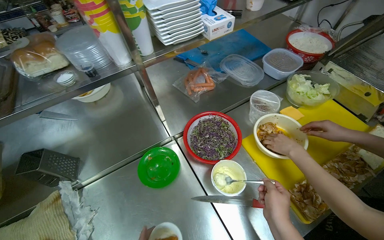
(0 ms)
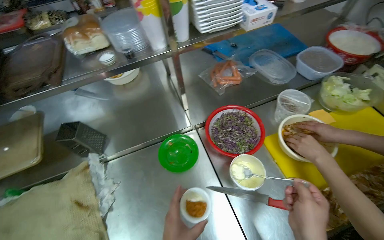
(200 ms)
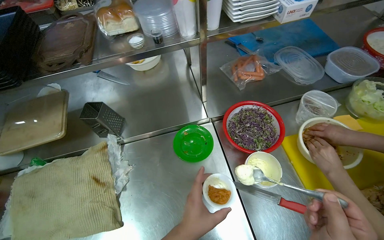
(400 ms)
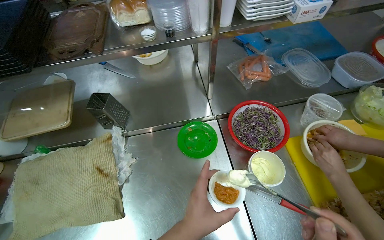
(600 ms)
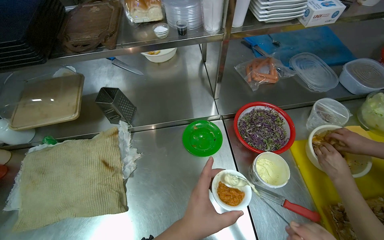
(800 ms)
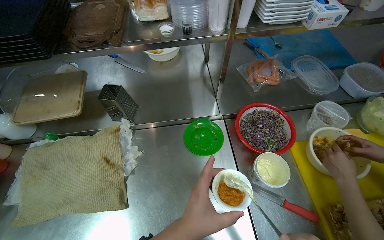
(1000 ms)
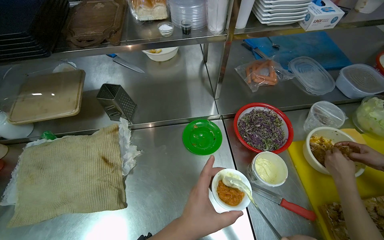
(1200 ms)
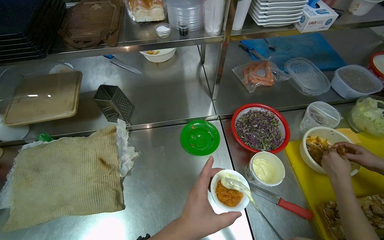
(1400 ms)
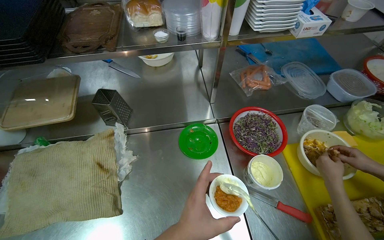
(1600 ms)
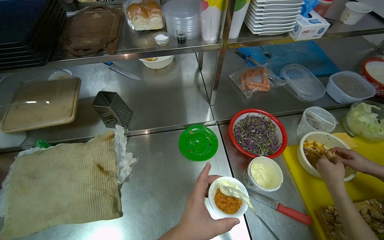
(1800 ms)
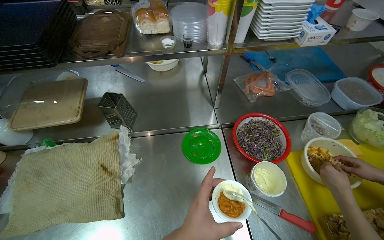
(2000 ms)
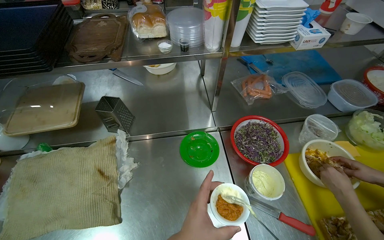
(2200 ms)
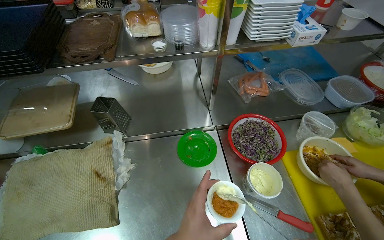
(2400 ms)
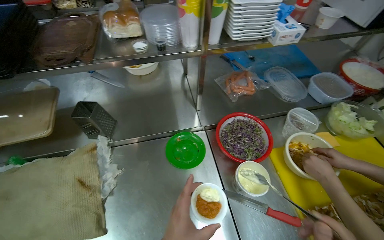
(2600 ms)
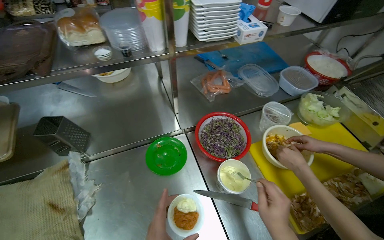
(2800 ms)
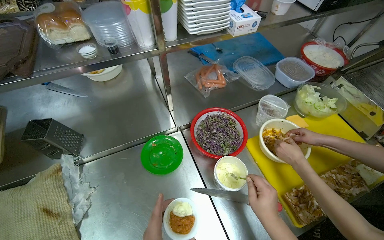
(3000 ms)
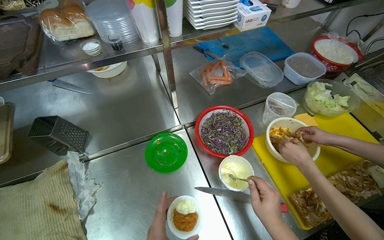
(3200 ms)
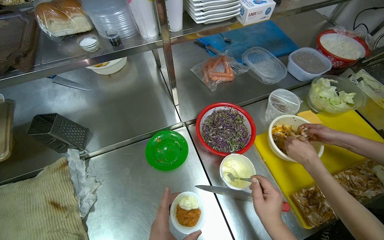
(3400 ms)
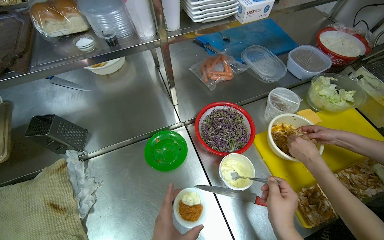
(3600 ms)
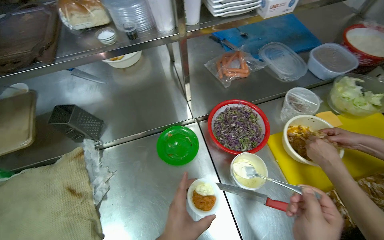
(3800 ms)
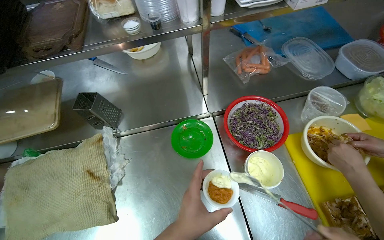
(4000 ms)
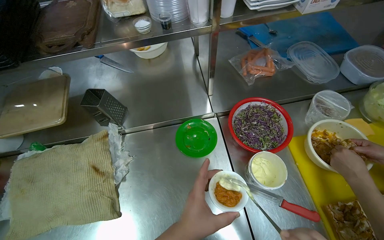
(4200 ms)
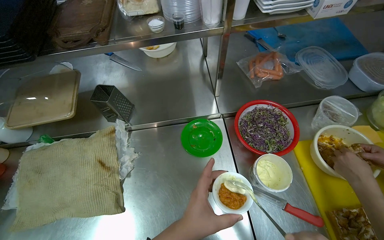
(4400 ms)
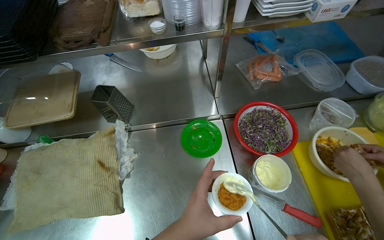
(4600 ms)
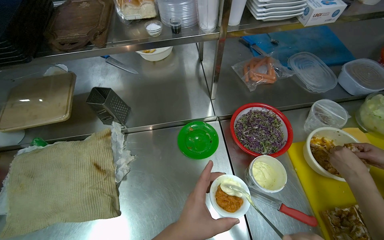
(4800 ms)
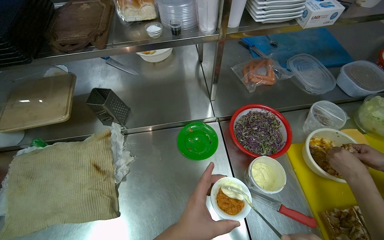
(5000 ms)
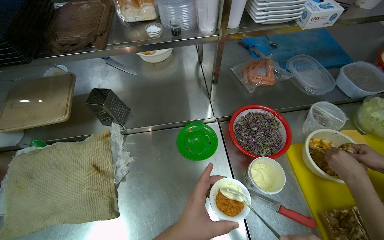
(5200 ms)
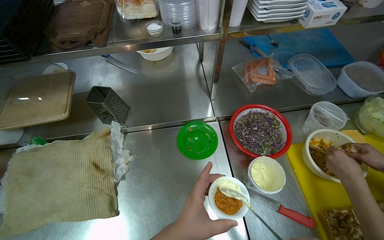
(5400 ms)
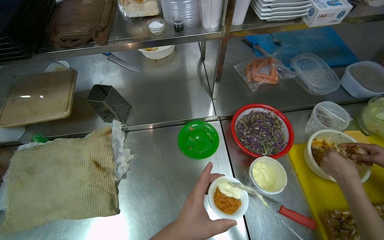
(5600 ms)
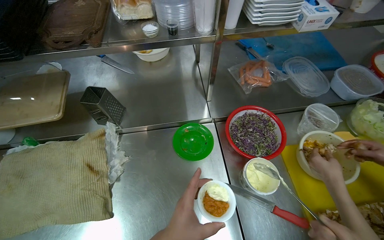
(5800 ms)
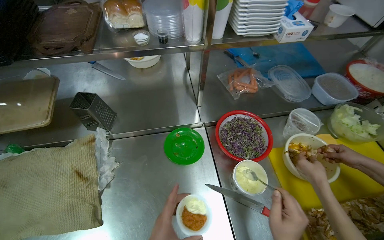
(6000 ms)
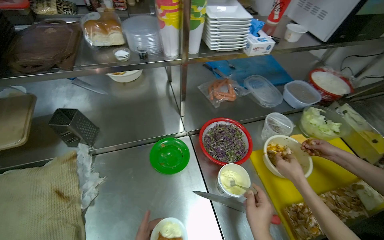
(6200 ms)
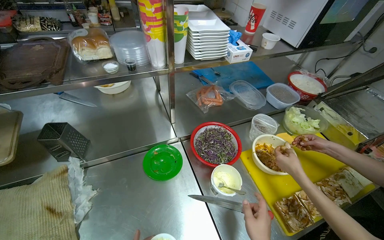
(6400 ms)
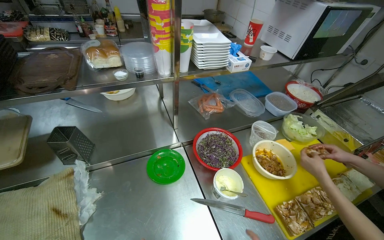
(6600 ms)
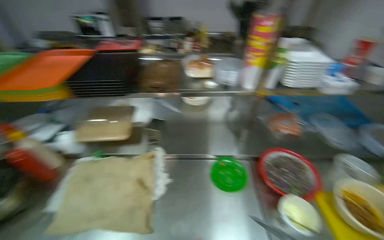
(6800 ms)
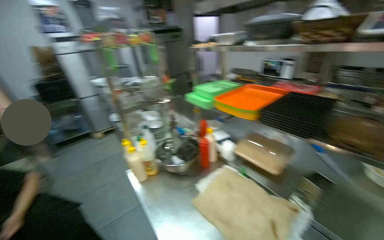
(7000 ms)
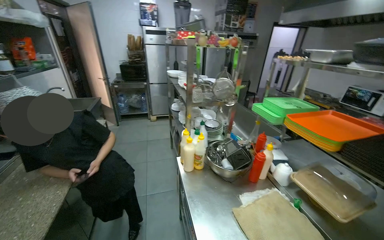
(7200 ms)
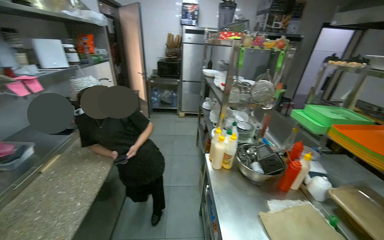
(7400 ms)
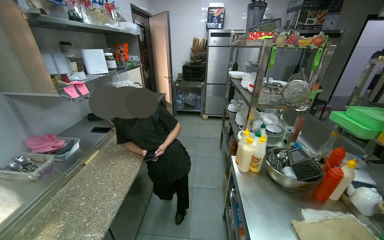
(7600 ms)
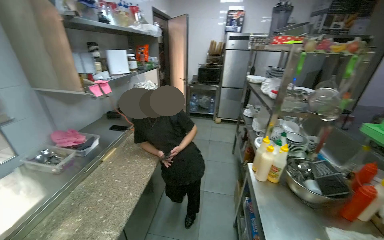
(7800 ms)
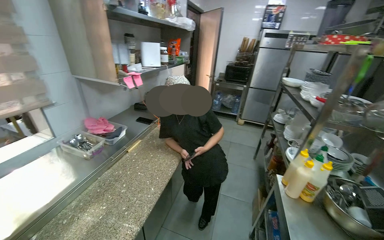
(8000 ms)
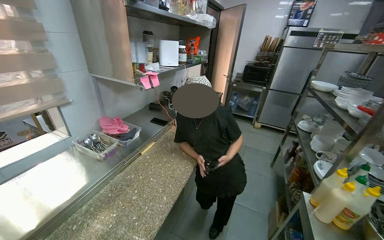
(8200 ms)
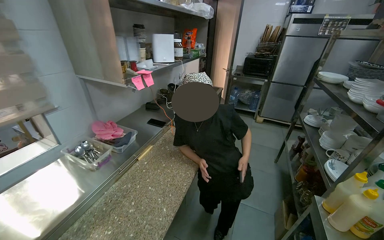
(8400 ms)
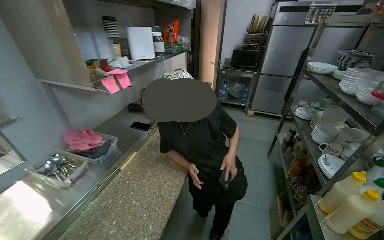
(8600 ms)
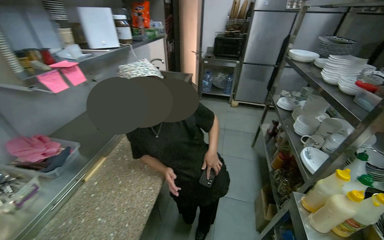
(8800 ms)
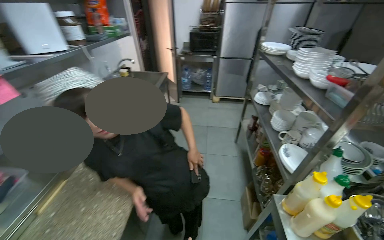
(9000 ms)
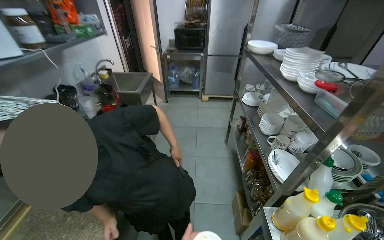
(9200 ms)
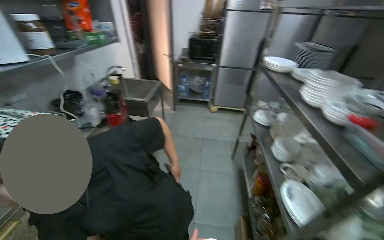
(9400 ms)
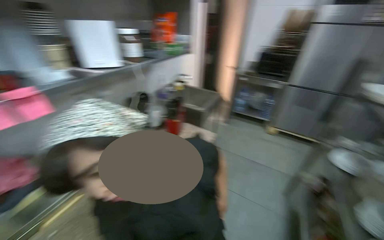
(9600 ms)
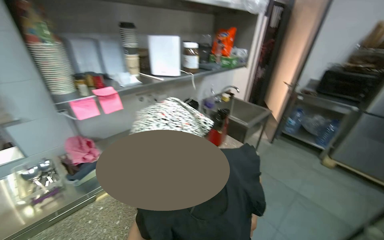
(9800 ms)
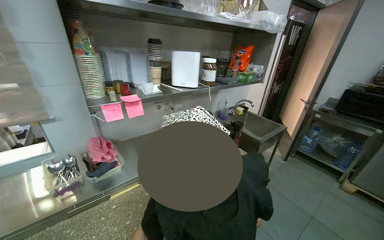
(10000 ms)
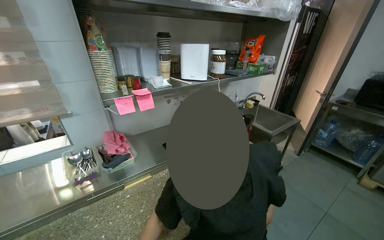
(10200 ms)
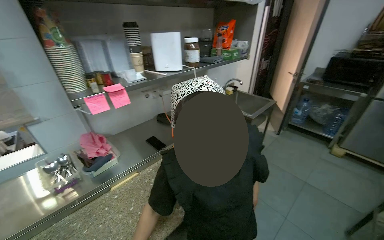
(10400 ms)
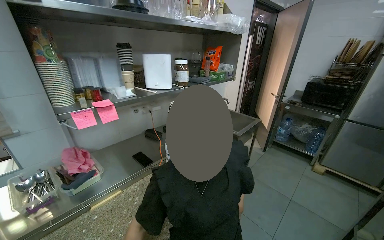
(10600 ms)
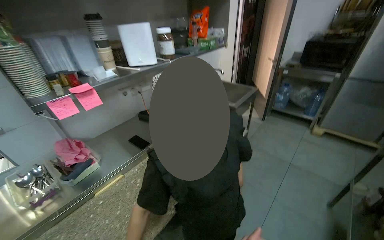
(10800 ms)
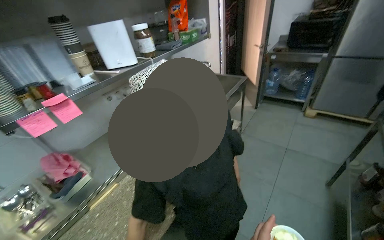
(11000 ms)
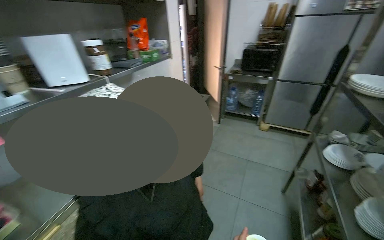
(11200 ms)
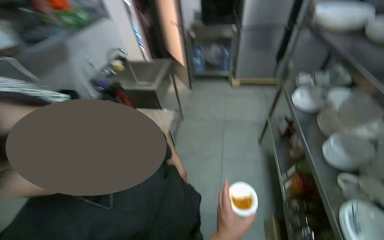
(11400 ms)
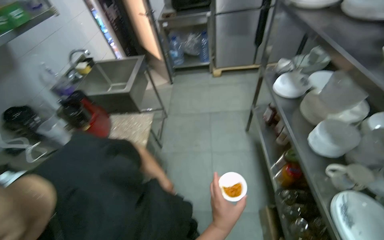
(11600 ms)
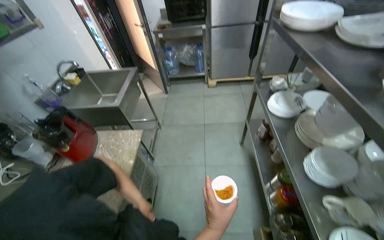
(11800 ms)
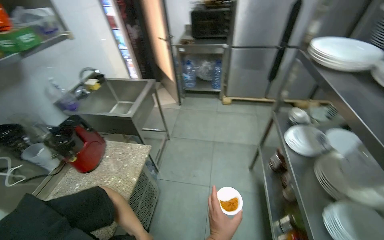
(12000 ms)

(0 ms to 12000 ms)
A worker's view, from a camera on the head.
Job: preparing food.
The whole recording: Preparing side dish in cup. The worker adds sauce to food and places fries into a cup.
3000 ms - 4400 ms: The wearer looks roughly 15 degrees further to the left.
6000 ms - 7600 ms: The camera is carried some 60 cm. The head rotates about 105 degrees to the left. The wearer looks approximately 30 degrees further upward.
7600 ms - 9000 ms: The wearer moves some 60 cm.
9000 ms - 10400 ms: The head rotates some 40 degrees to the left.
10400 ms - 12000 ms: The camera travels some 50 cm. The head turns to the right by roughly 40 degrees.

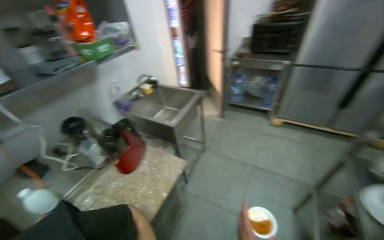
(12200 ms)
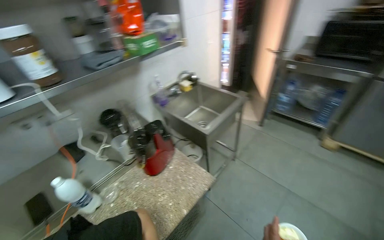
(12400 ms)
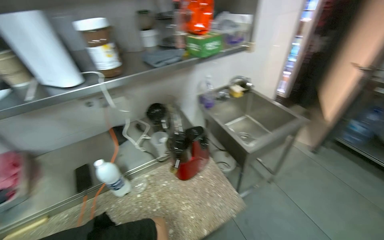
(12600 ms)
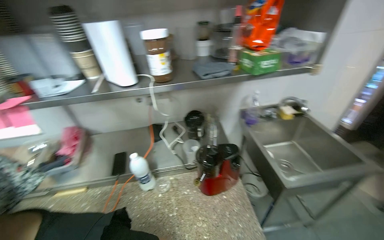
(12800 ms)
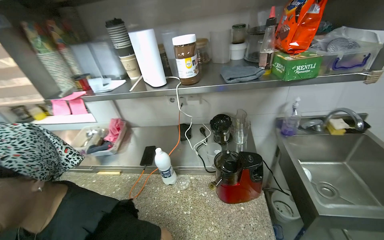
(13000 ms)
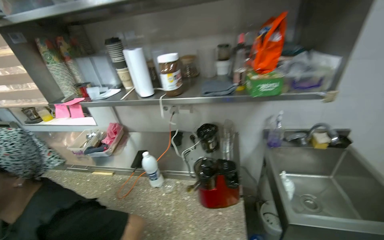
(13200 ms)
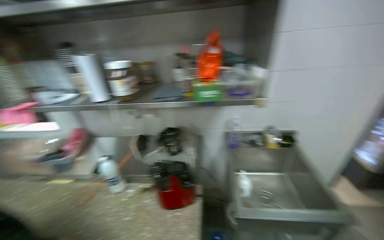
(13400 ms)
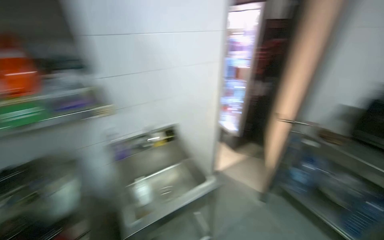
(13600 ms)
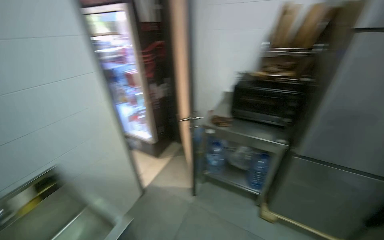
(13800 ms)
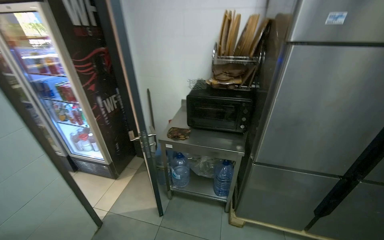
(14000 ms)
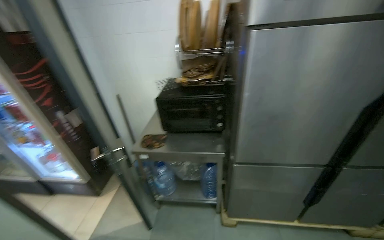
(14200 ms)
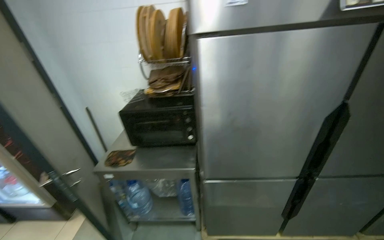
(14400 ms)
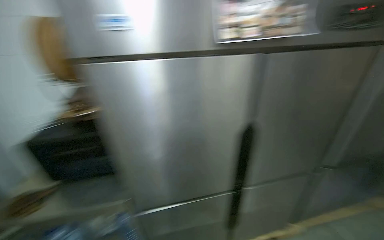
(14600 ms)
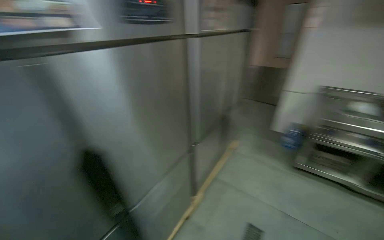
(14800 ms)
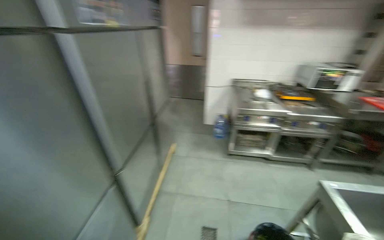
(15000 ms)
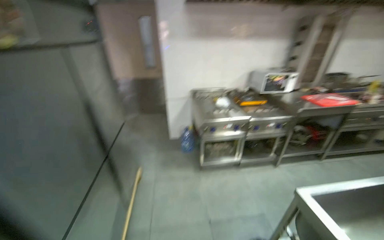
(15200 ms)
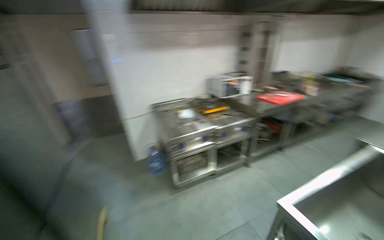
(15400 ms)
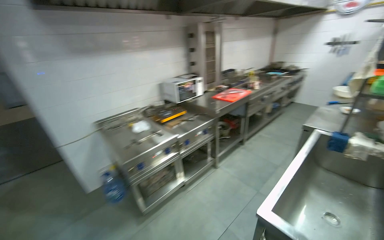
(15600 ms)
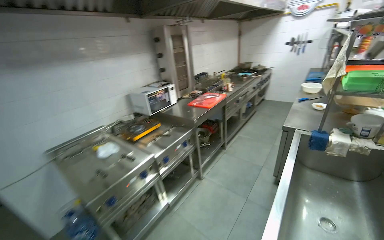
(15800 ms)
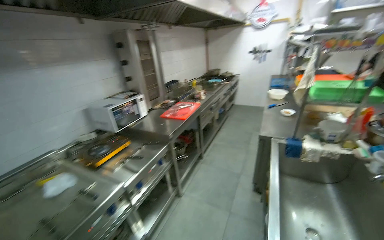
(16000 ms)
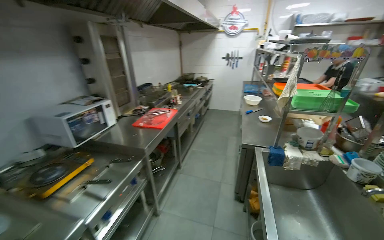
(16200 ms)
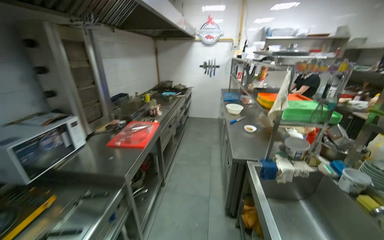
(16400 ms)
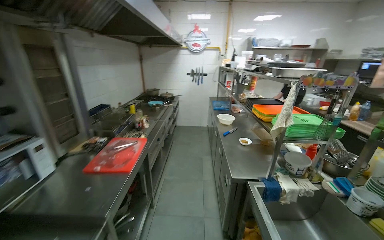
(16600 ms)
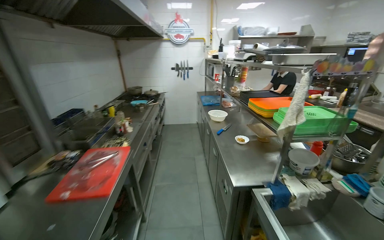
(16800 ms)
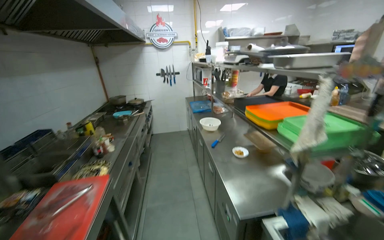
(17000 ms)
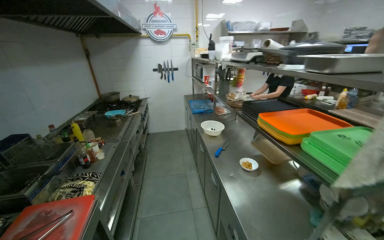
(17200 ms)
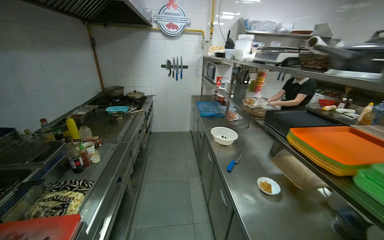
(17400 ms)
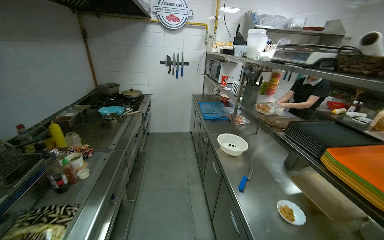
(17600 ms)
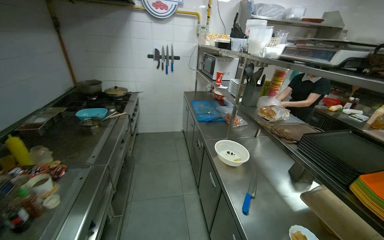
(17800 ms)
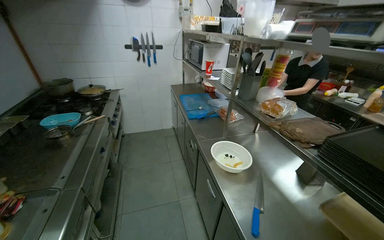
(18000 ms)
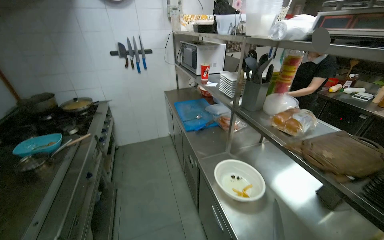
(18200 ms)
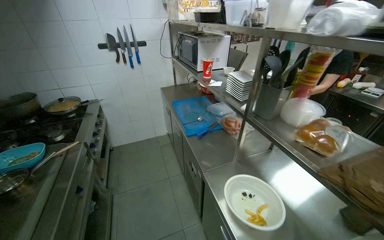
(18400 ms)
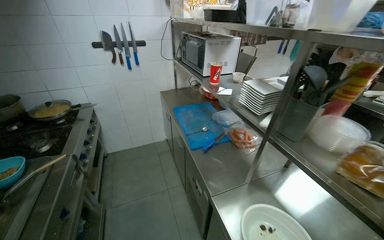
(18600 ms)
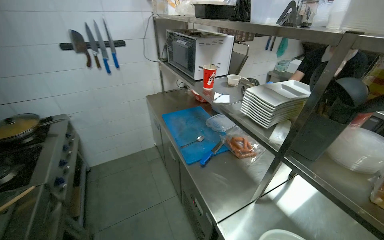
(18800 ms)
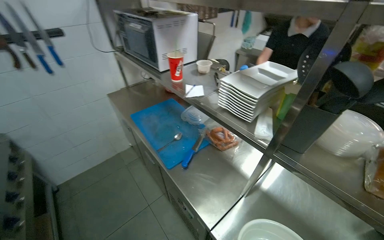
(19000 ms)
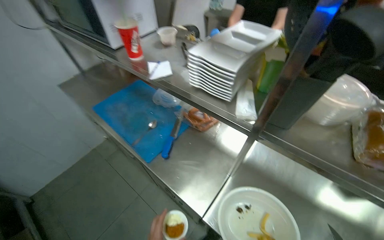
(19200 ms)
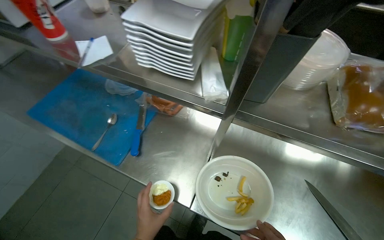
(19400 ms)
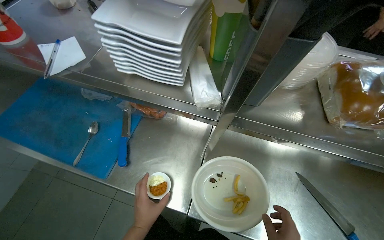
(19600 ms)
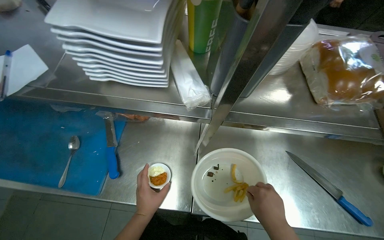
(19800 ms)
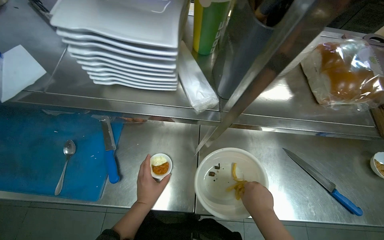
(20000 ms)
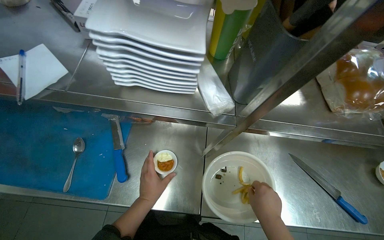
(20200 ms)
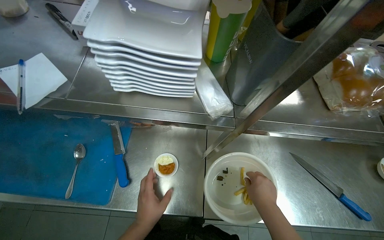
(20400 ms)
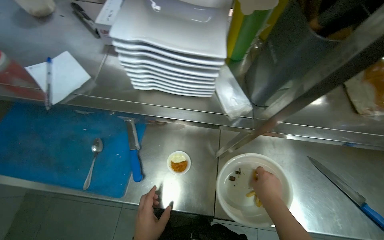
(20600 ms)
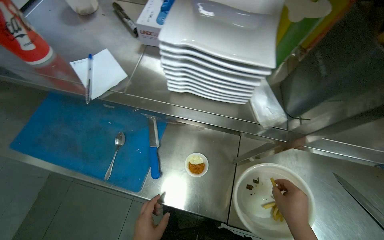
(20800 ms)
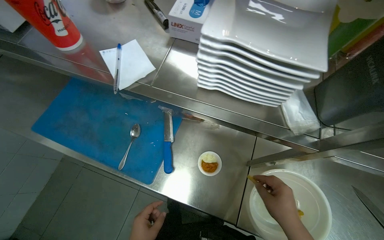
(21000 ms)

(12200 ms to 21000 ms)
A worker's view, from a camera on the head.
Job: preparing food.
The whole recording: Preparing side dish in cup. The worker adds sauce to food and places fries into a cup.
12200 ms - 13600 ms: The camera travels some 70 cm. The wearer looks some 35 degrees further to the left.
13600 ms - 15200 ms: The camera travels some 1.5 m. The head turns to the right by about 115 degrees.
15200 ms - 16600 ms: The wearer moves about 1.5 m. The wearer looks approximately 80 degrees further to the right. The camera pitches upward, by about 10 degrees.
16600 ms - 18000 ms: The wearer moves approximately 1.5 m. The view swings roughly 15 degrees to the right.
18000 ms - 19600 ms: The head travels about 1 m. The head rotates approximately 55 degrees to the right. The view tilts some 30 degrees downward.
